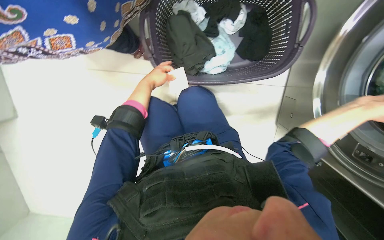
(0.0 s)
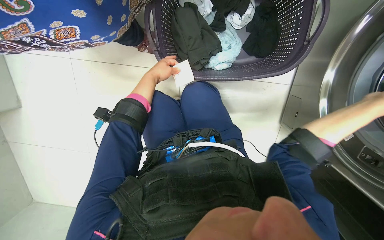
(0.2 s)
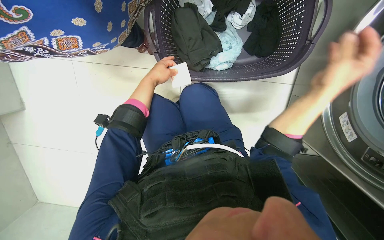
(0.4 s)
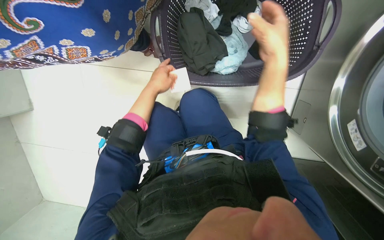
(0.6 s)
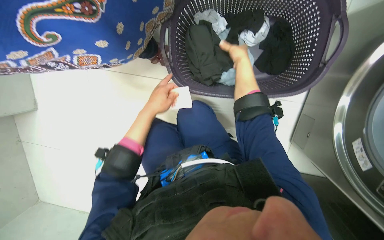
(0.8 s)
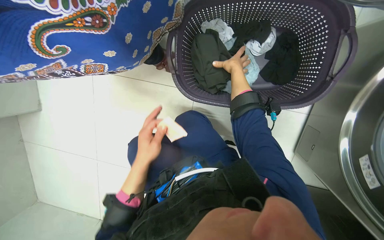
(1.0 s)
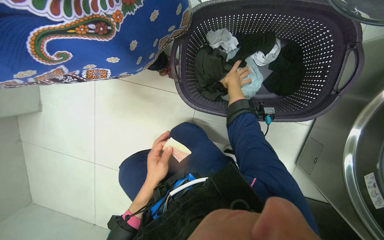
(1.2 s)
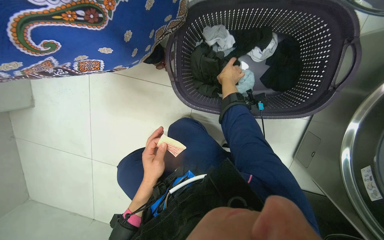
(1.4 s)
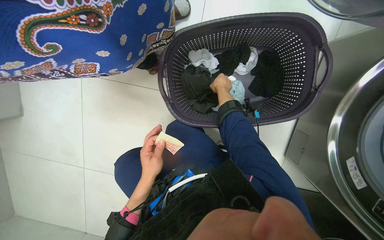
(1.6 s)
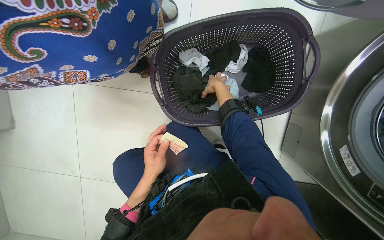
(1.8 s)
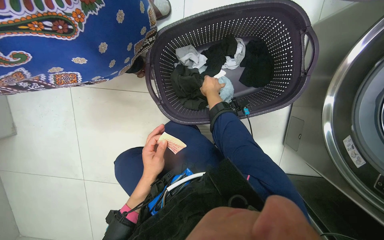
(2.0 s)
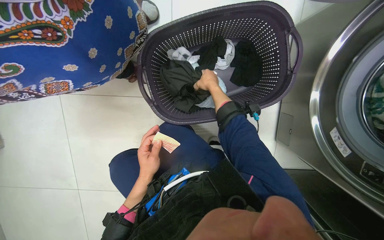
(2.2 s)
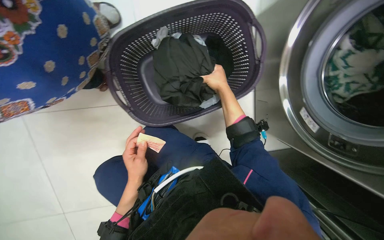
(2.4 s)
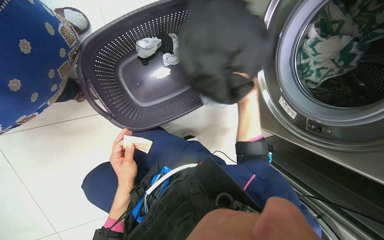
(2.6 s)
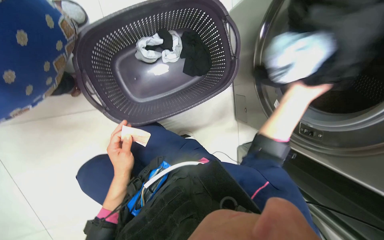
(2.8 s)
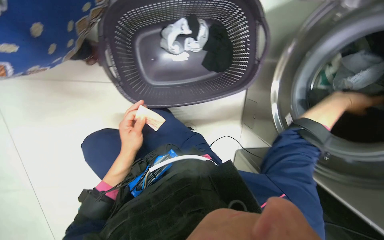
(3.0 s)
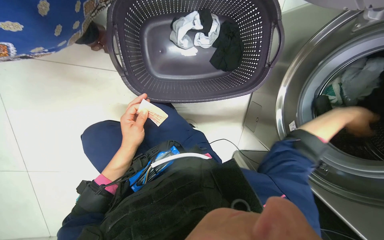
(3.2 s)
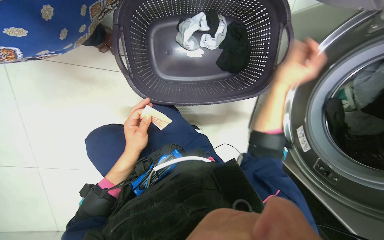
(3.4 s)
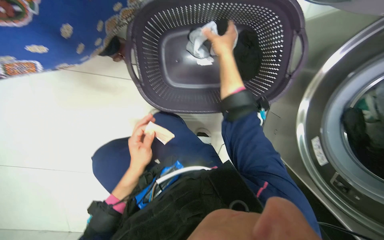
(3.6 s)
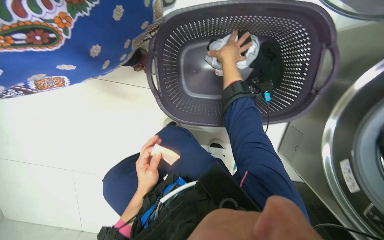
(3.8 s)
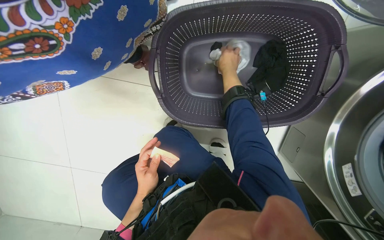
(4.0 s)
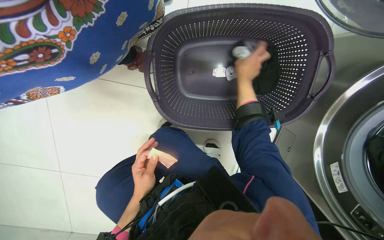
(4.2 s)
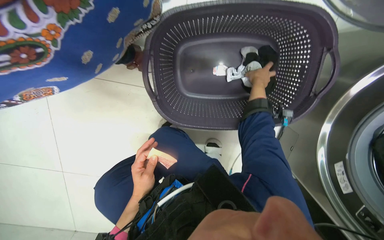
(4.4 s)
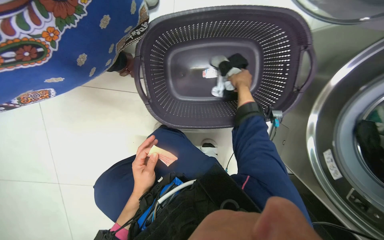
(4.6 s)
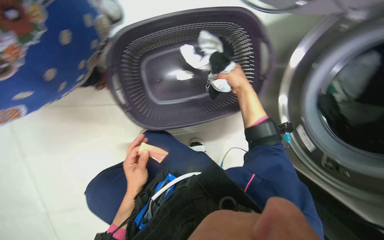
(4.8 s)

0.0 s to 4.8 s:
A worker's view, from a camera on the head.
Job: managing laundry.
The whole recording: Loading laundry into washing machine. The worker sorts clothes from a basket and loads them into the washing machine.
0.0 to 1.6 s: The right hand travels to the left, up the picture and farther from the camera by approximately 50 cm. The left hand shifts some 25 cm down the picture and nearer to the camera.
1.6 to 3.2 s: The view swings approximately 15 degrees to the right. The right hand goes approximately 50 cm to the right and nearer to the camera.
3.2 to 4.8 s: The right hand moves to the left, up the picture and farther from the camera, roughly 30 cm.

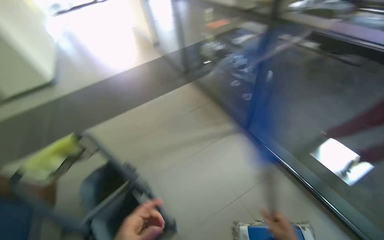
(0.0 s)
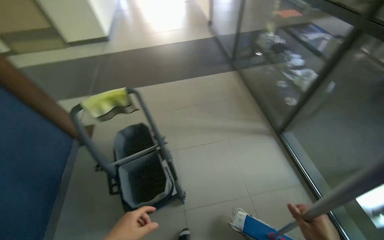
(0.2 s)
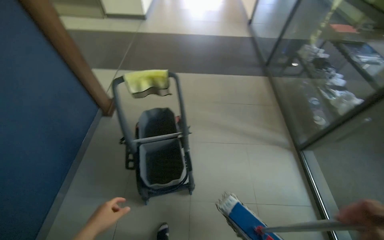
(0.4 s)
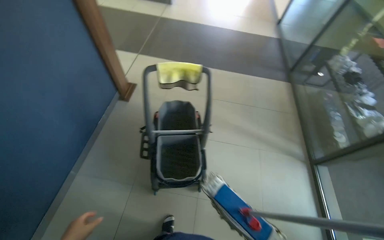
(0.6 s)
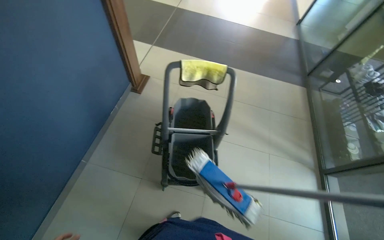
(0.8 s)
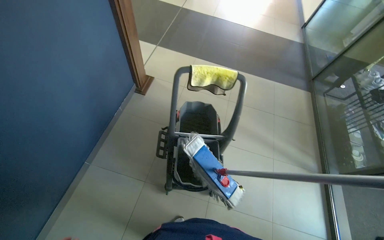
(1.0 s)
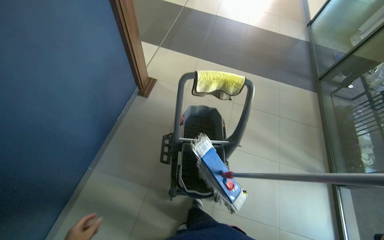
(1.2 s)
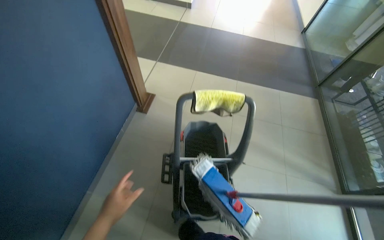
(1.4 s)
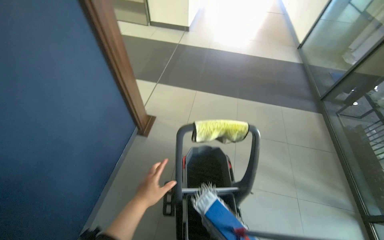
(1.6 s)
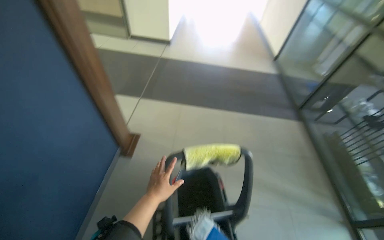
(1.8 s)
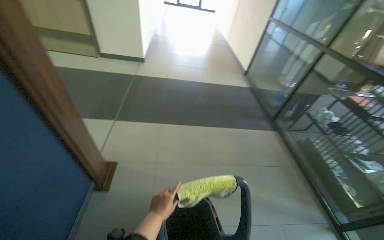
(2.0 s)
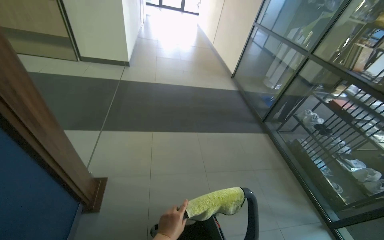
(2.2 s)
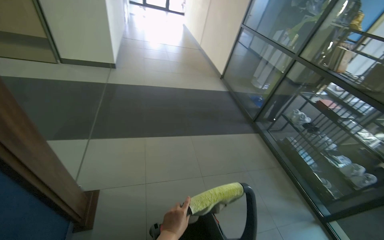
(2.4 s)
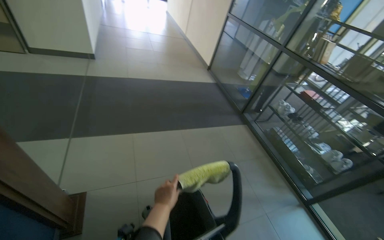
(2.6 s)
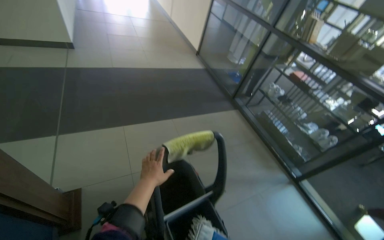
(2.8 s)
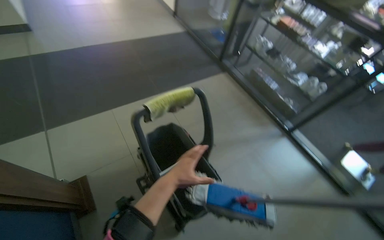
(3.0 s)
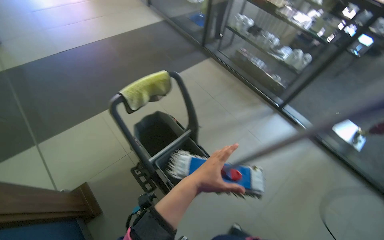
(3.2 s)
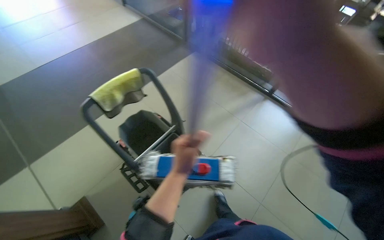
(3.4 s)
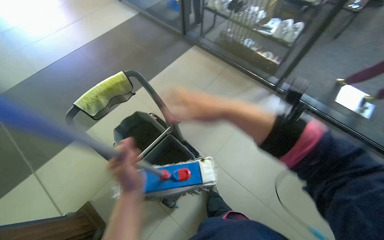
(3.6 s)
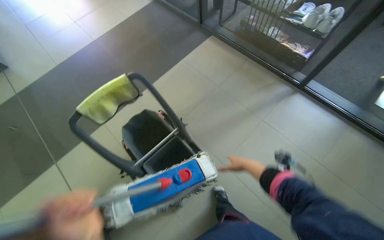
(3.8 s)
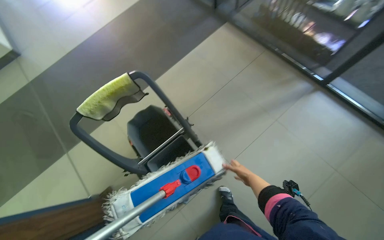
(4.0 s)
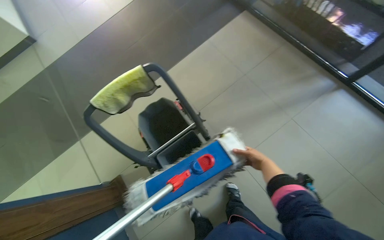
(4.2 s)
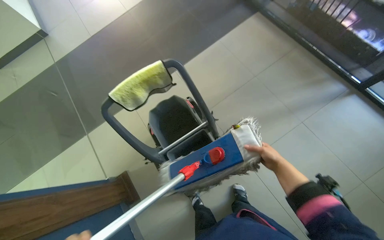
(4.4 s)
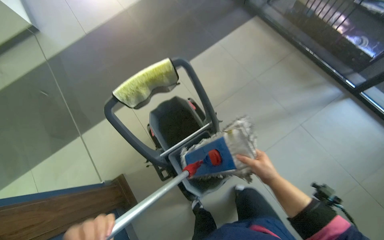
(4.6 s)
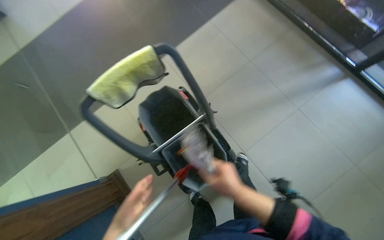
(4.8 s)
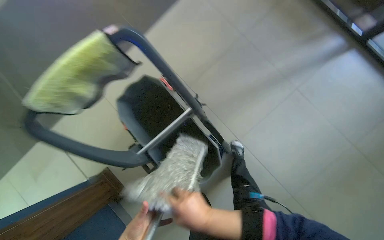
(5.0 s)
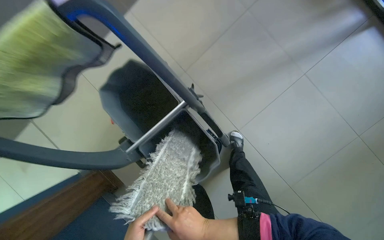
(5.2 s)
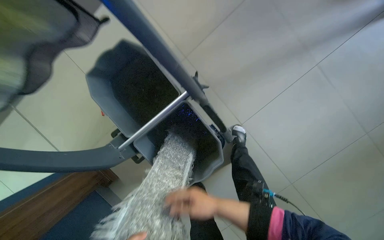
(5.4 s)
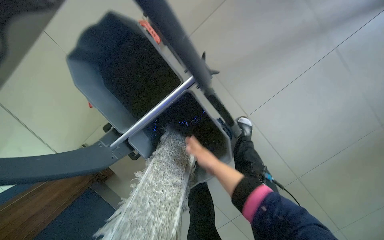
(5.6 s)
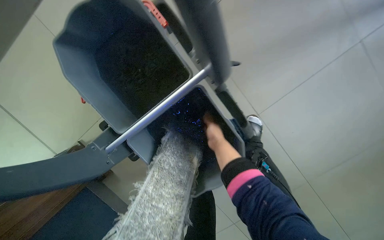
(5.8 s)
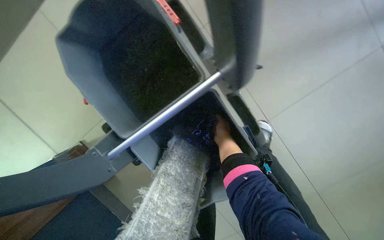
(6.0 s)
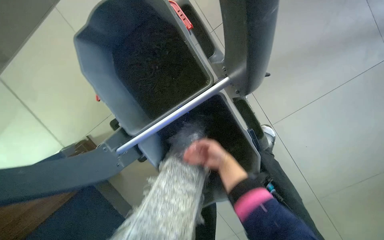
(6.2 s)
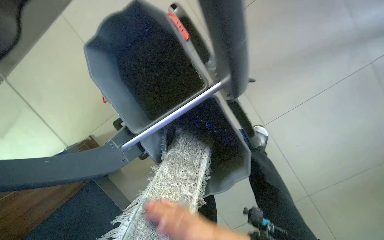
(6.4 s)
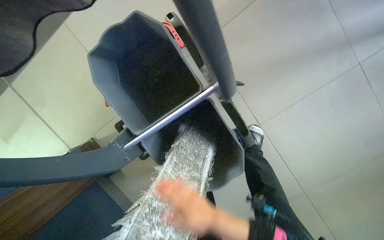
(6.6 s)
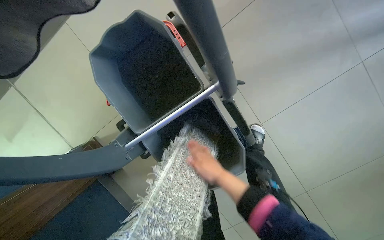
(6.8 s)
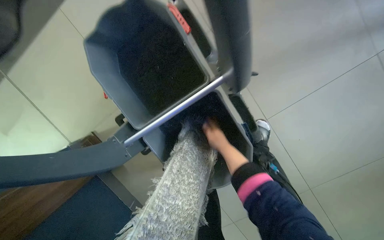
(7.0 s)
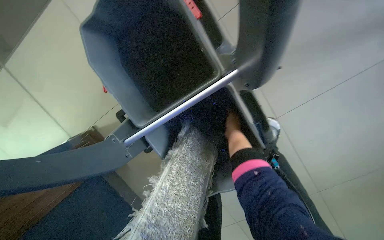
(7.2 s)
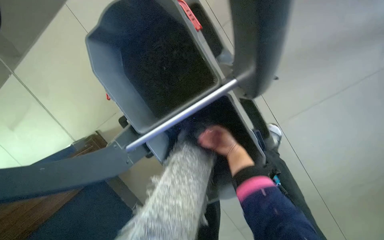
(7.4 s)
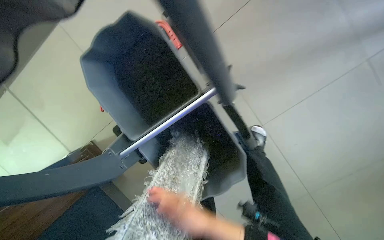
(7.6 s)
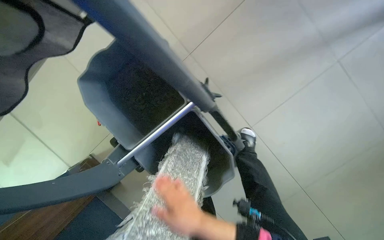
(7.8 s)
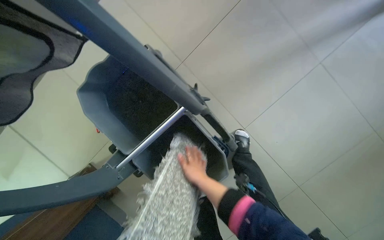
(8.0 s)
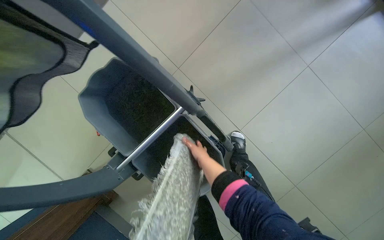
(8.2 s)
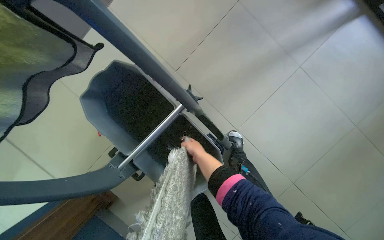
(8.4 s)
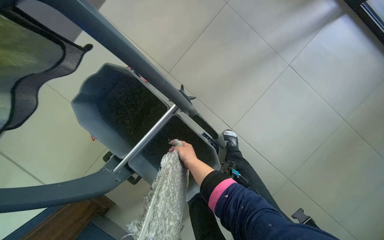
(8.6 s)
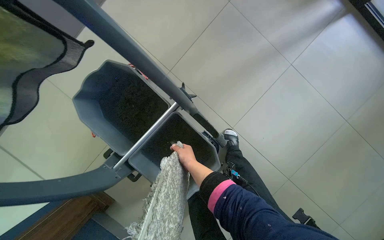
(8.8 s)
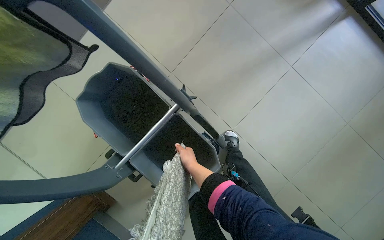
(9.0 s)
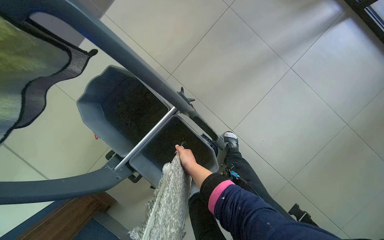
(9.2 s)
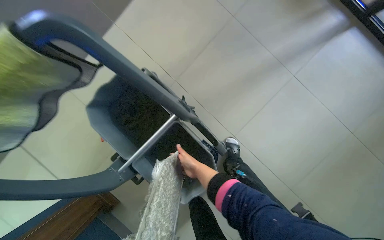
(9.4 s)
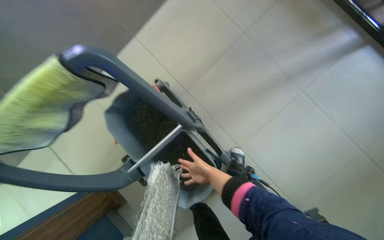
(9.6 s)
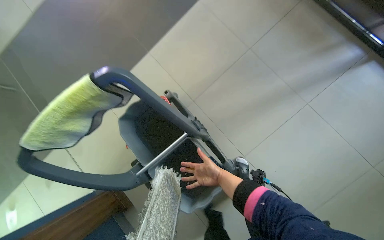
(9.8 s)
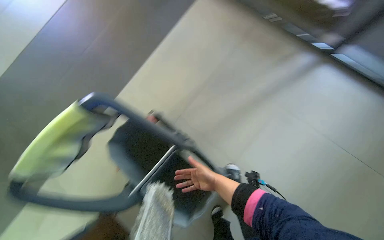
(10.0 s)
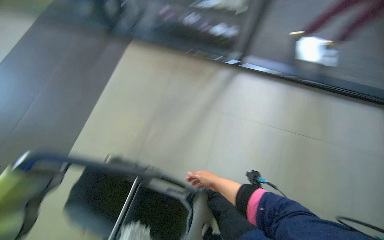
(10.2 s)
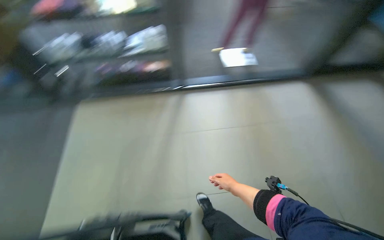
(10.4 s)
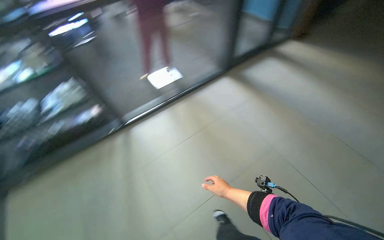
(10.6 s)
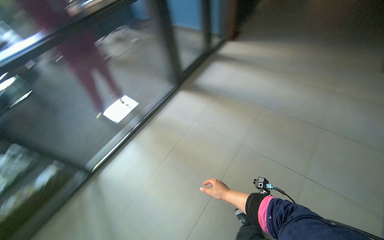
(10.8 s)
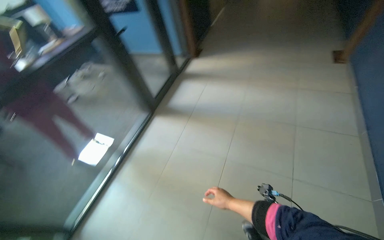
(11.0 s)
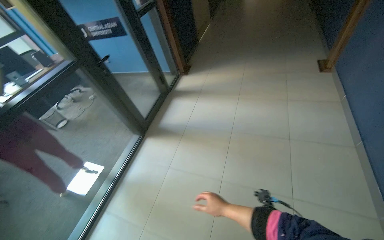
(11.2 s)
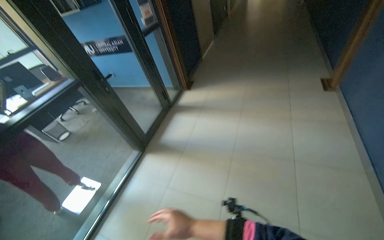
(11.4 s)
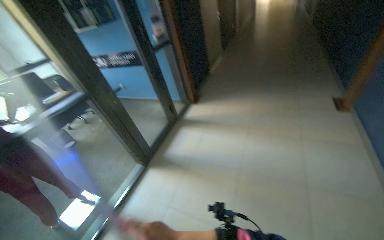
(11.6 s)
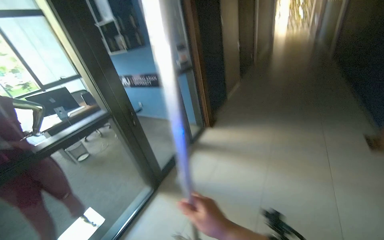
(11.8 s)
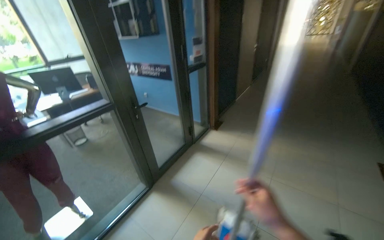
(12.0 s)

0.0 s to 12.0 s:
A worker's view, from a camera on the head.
Job: preparing cleaning supplies.
The whole recording: Preparing mop for cleaning. The worker detaches, wrings, and reattaches the mop head to the handle.
0.0 to 1.6 s: The head travels approximately 70 cm. The head rotates about 45 degrees to the left.
1.6 to 3.0 s: The head travels roughly 50 cm. The head rotates some 45 degrees to the right.
3.0 to 4.4 s: The view swings some 15 degrees to the left. The view tips downward by about 15 degrees.
4.4 to 6.0 s: The camera is carried roughly 60 cm. The view tips downward by some 30 degrees.
6.0 to 7.6 s: The right hand goes up and down the picture, roughly 25 cm each way, reversing 2 times.
7.6 to 9.0 s: The right hand is displaced up the picture by roughly 10 cm.
9.0 to 10.4 s: The camera is carried roughly 40 cm. The wearer's head swings some 45 degrees to the right. The view tilts some 35 degrees upward.
10.4 to 12.0 s: The head travels roughly 1 m. The wearer's head swings about 50 degrees to the right. The view tips upward by about 30 degrees.

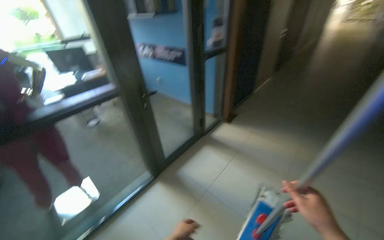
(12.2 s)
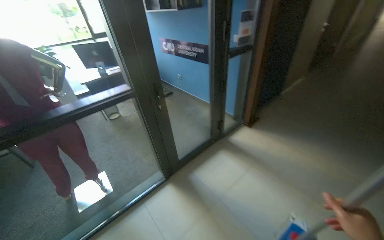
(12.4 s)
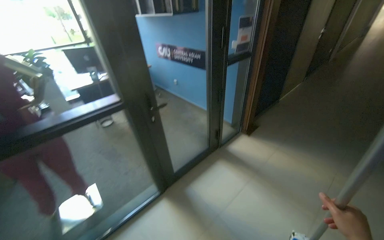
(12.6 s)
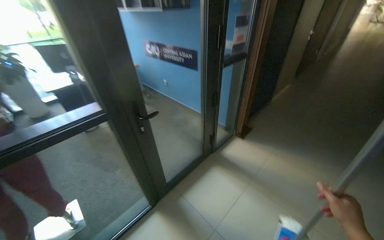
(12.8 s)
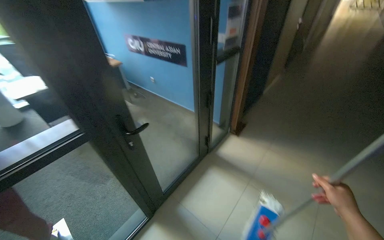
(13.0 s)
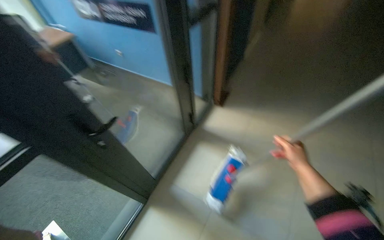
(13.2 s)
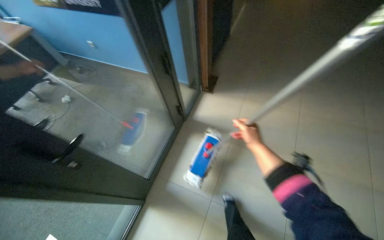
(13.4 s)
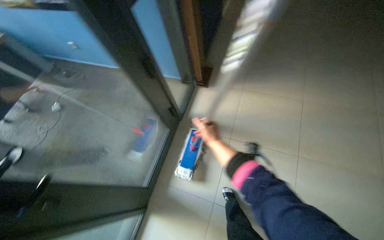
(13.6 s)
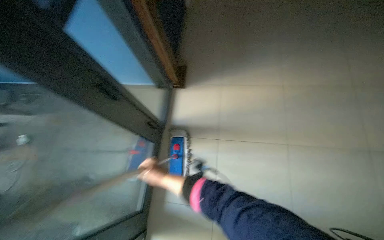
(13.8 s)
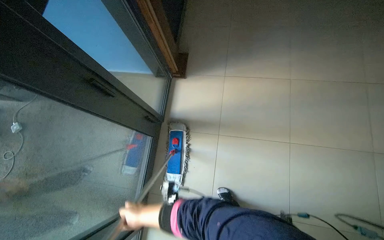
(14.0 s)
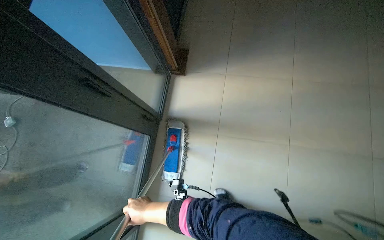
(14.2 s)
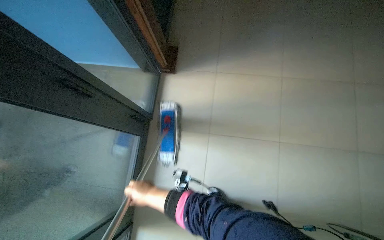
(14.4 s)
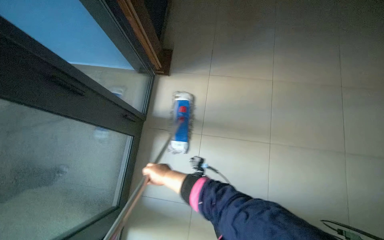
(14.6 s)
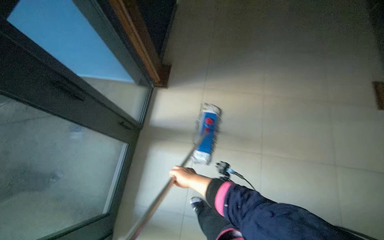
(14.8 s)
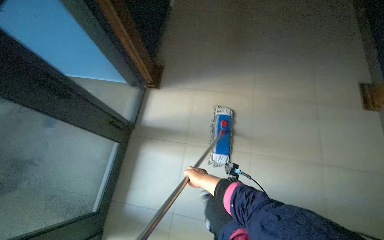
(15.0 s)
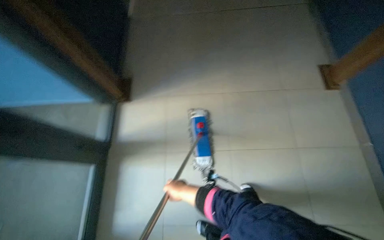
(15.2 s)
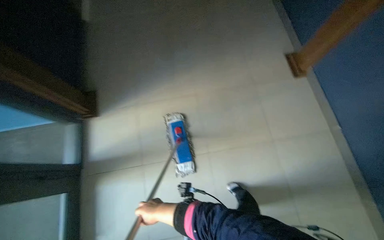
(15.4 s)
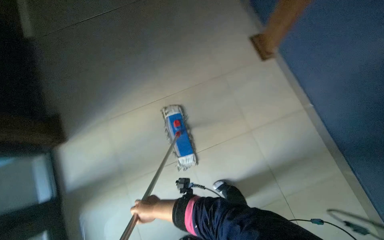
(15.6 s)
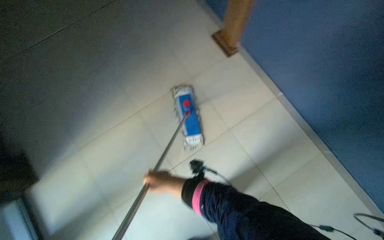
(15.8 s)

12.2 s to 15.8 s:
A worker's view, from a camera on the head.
Job: preparing cleaning supplies.
The whole recording: Preparing mop for cleaning. The worker detaches, wrings, and reattaches the mop head to the handle.
12.2 to 14.0 s: The camera is carried roughly 1 m. The wearer's head swings roughly 35 degrees to the right. The wearer looks approximately 35 degrees further downward.
14.0 to 15.8 s: The wearer's head swings about 20 degrees to the right.
